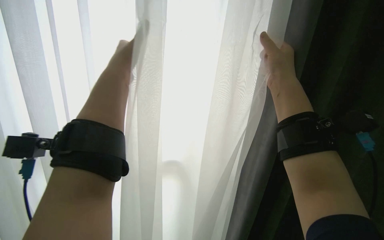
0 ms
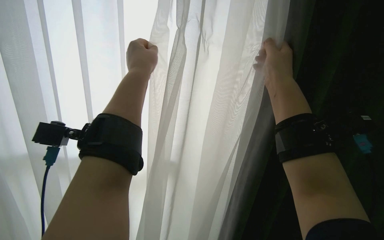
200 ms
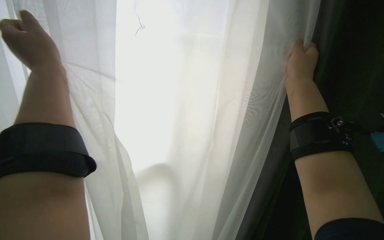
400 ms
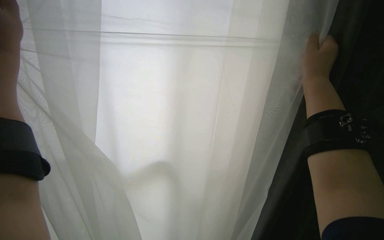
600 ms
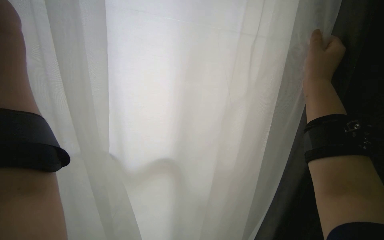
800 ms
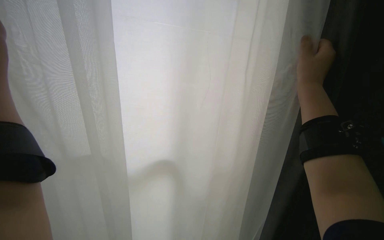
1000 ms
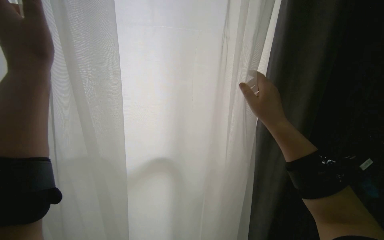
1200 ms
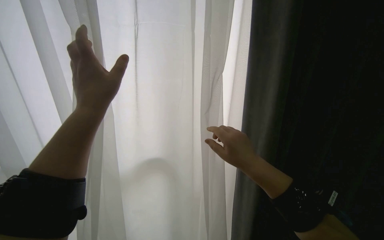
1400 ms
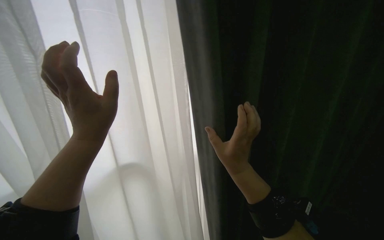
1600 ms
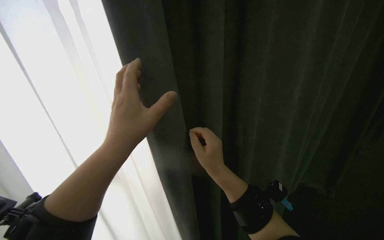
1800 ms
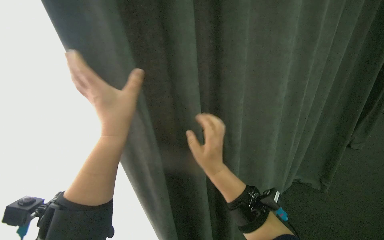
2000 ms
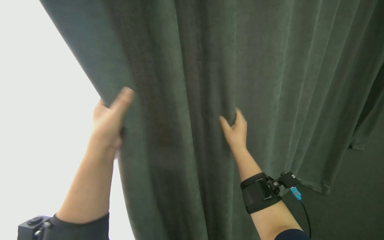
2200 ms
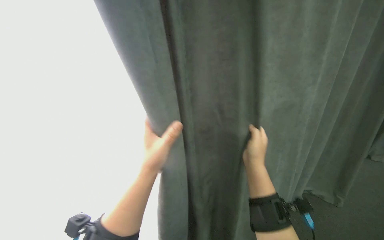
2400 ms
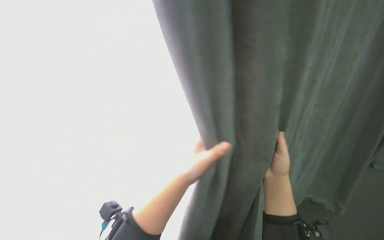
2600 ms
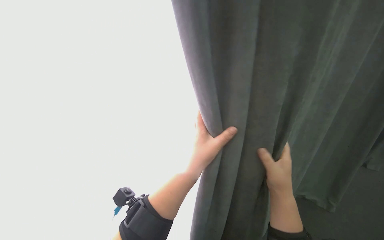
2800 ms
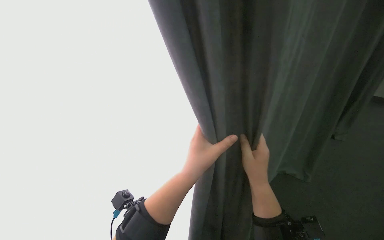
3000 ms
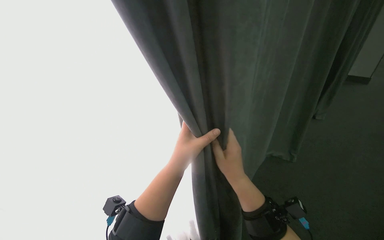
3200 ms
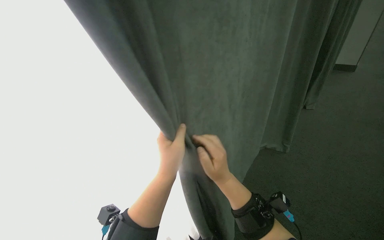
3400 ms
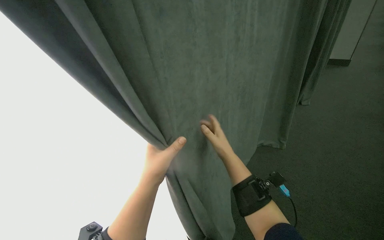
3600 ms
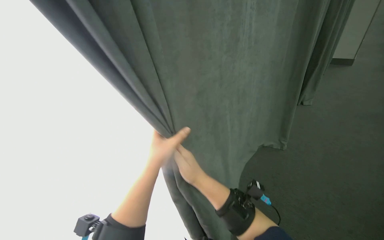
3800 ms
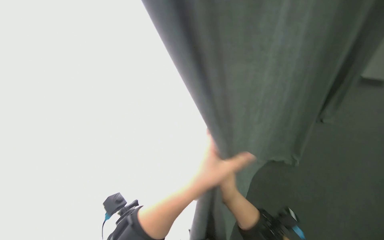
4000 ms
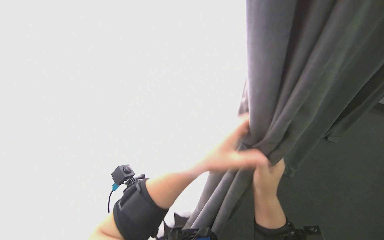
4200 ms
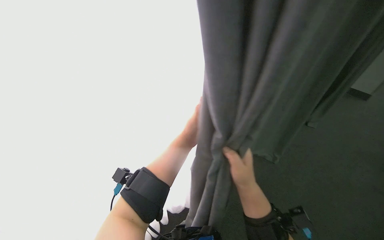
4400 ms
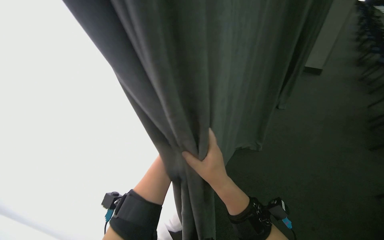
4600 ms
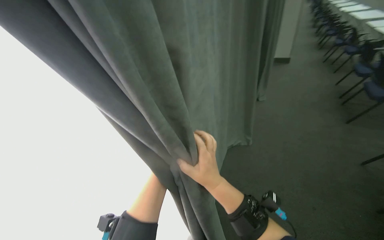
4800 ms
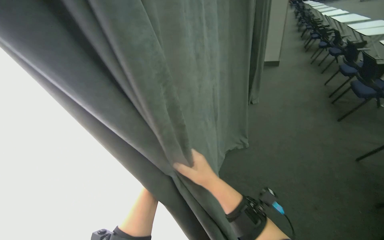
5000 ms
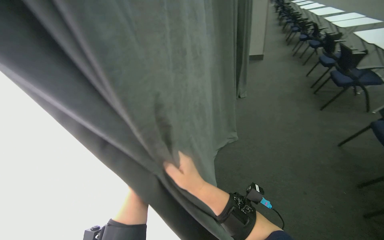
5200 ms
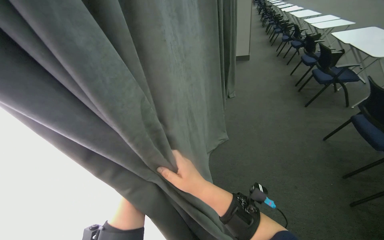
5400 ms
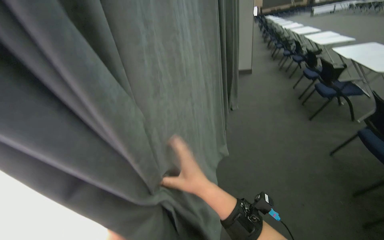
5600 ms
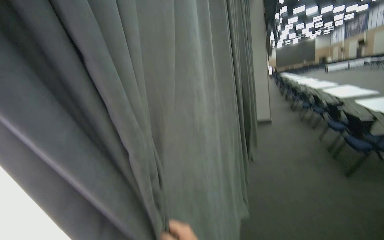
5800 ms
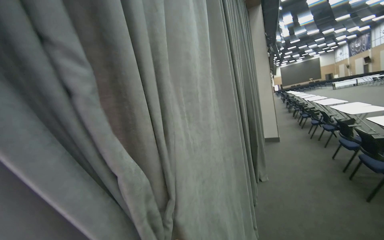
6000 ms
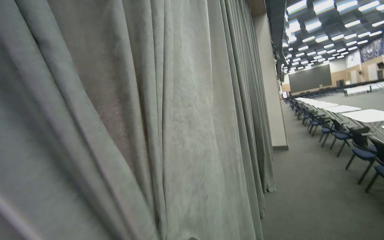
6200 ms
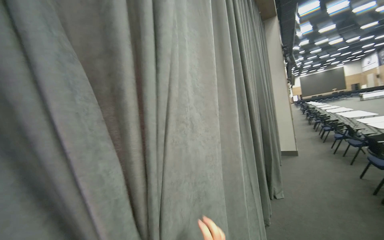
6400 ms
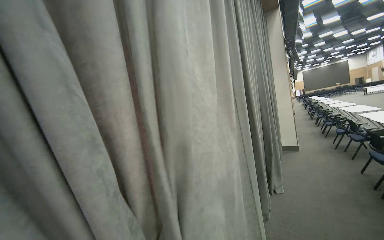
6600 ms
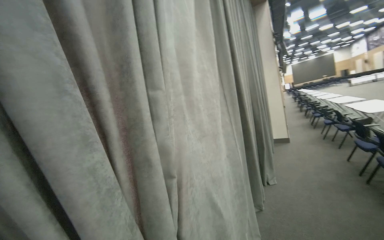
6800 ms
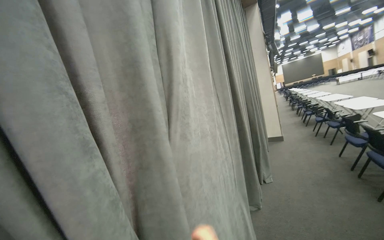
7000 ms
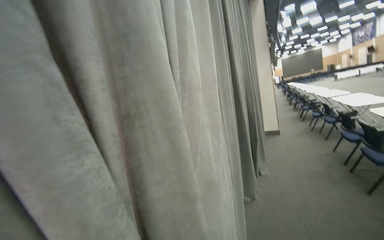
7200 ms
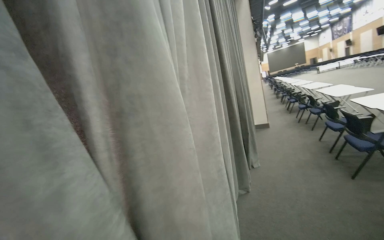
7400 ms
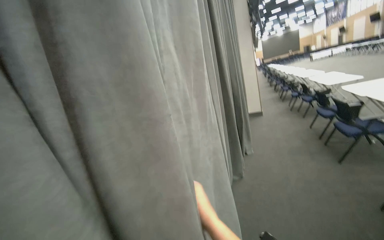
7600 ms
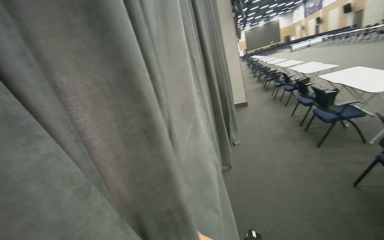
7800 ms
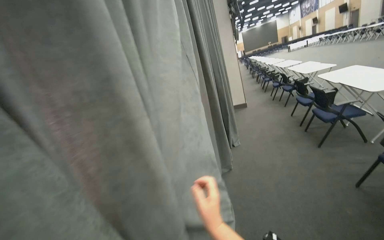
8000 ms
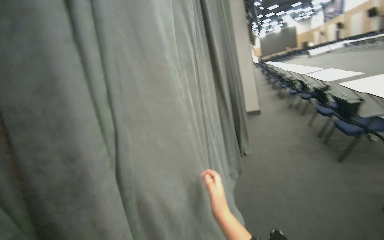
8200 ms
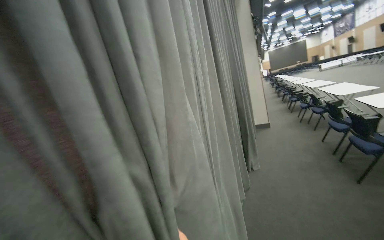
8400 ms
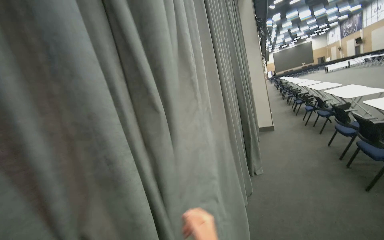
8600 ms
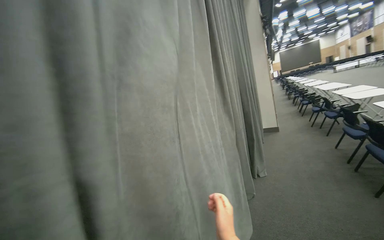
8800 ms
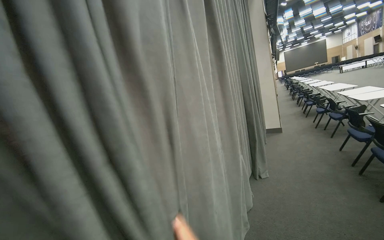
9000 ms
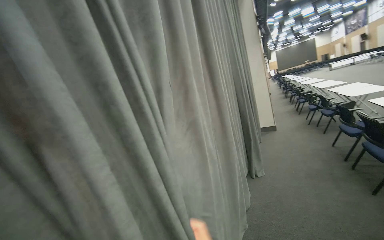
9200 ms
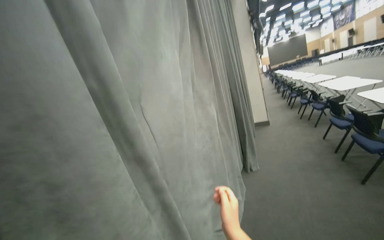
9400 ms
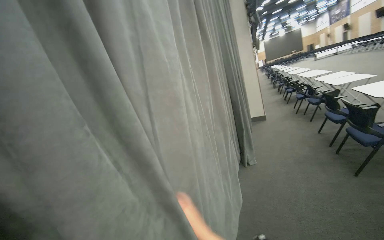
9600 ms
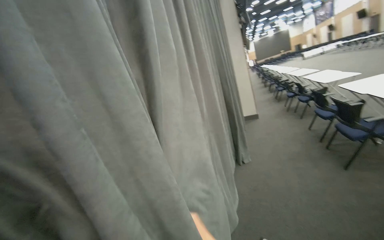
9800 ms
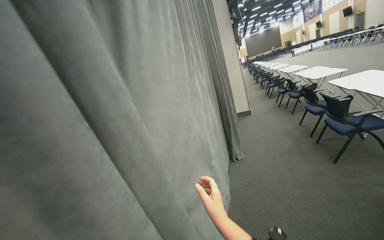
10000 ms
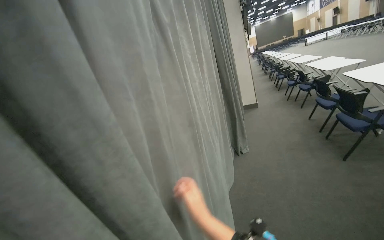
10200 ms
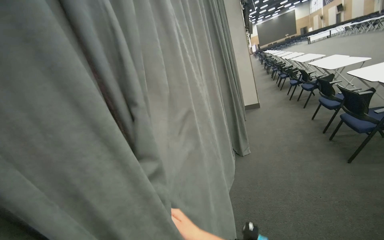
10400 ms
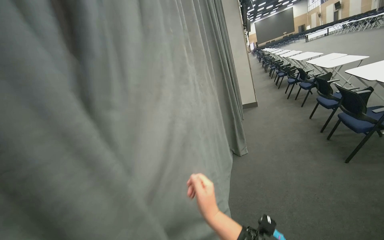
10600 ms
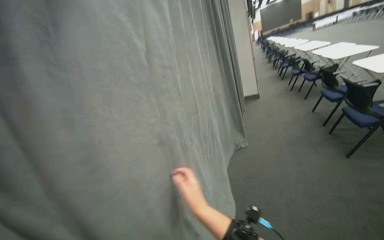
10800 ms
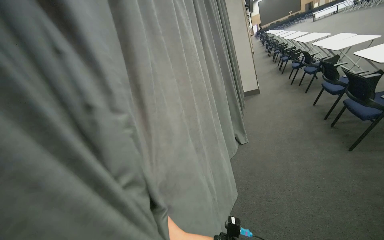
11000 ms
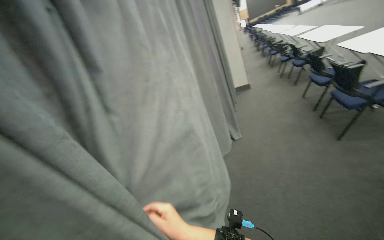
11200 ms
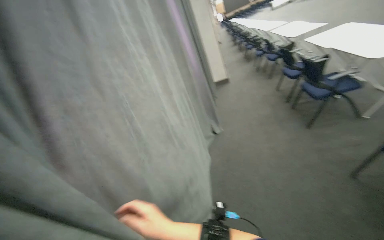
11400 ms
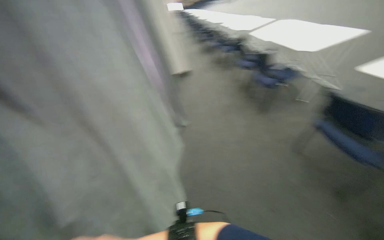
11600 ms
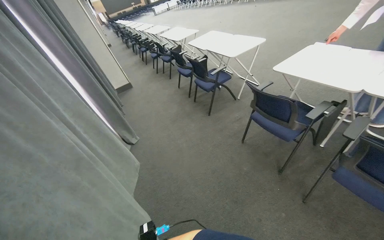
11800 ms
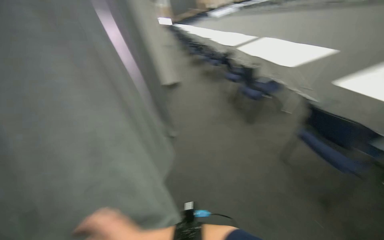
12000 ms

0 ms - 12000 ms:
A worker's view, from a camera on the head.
Job: organizing items.
The whole recording: Pulling room curtains. The worker pulls and adjusts the grey and white curtains across the window.
0 ms - 1600 ms: The right hand goes about 20 cm down the picture and to the left.
1600 ms - 3000 ms: The left hand goes about 20 cm to the right and down the picture.
4400 ms - 6000 ms: The wearer looks about 30 degrees further upward. The scene rotates counterclockwise by some 25 degrees.

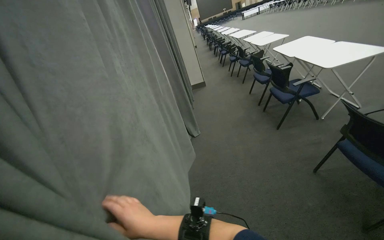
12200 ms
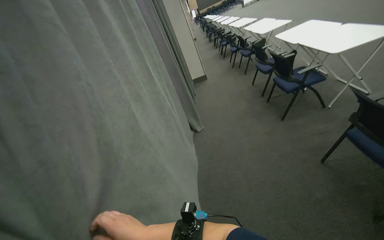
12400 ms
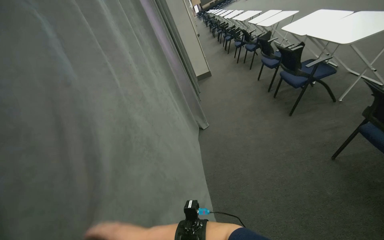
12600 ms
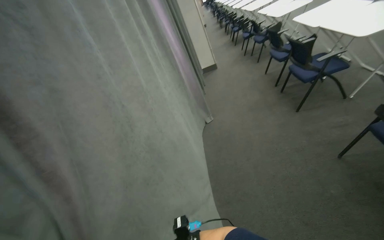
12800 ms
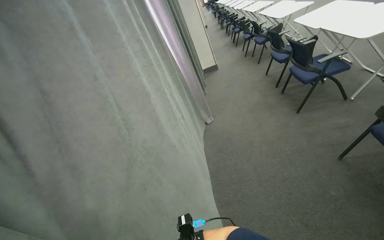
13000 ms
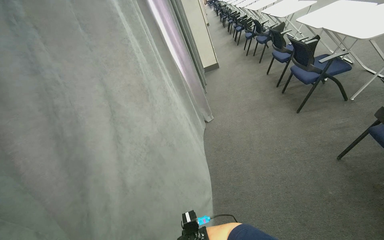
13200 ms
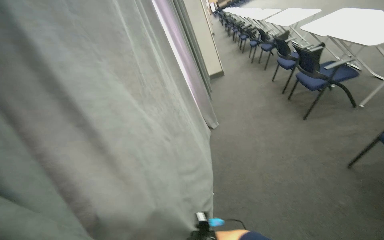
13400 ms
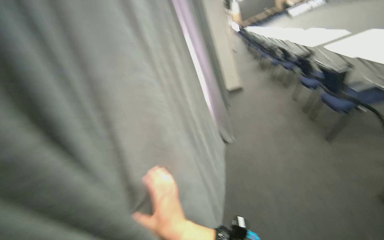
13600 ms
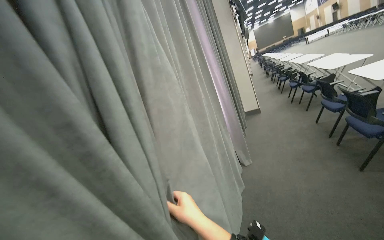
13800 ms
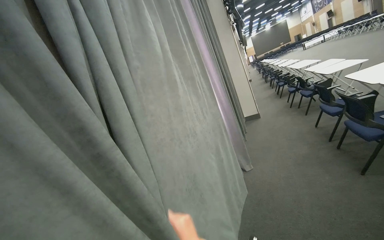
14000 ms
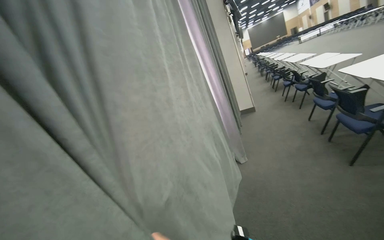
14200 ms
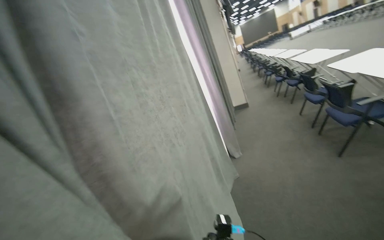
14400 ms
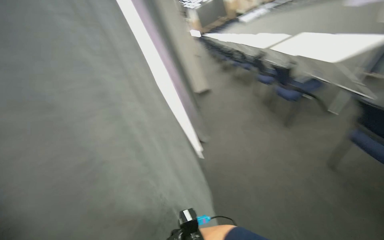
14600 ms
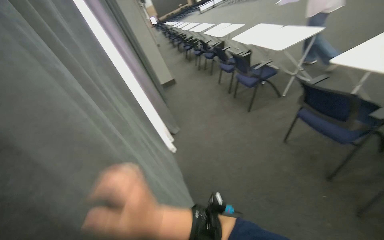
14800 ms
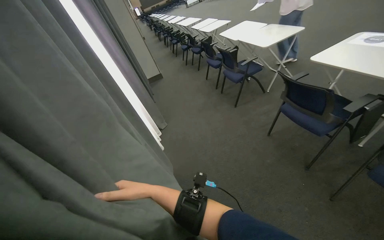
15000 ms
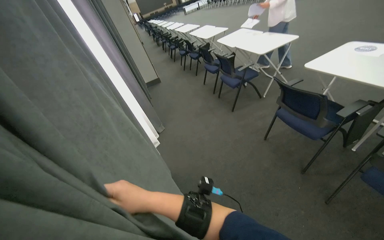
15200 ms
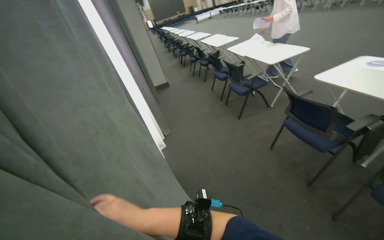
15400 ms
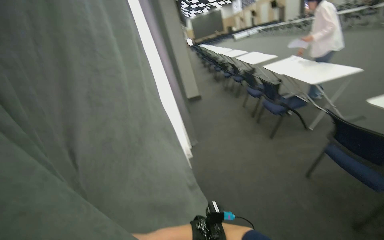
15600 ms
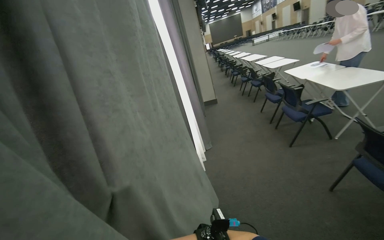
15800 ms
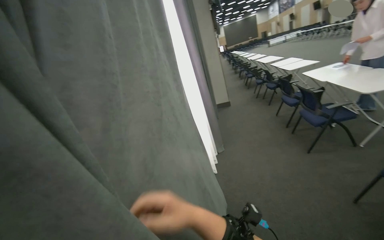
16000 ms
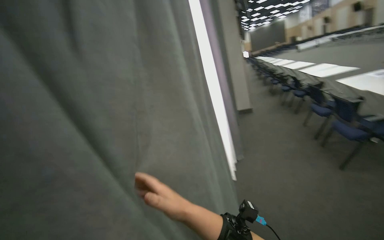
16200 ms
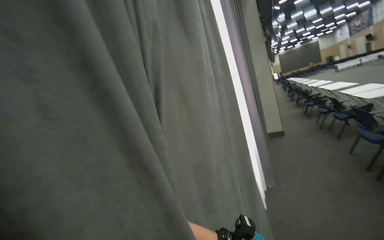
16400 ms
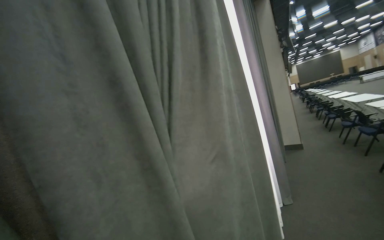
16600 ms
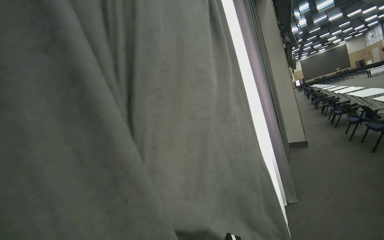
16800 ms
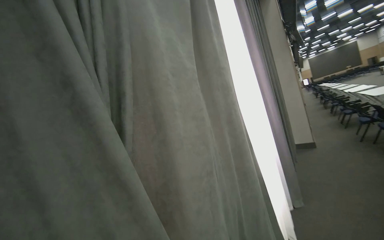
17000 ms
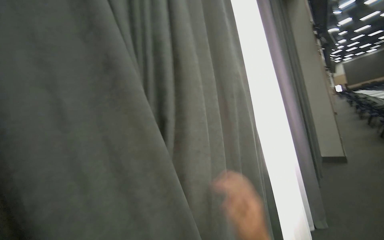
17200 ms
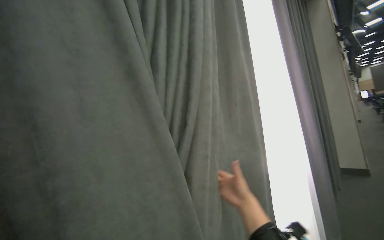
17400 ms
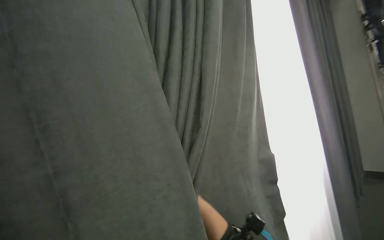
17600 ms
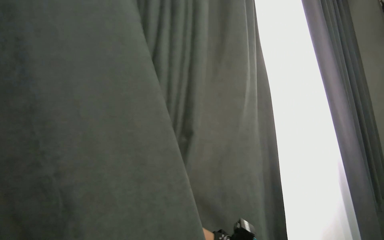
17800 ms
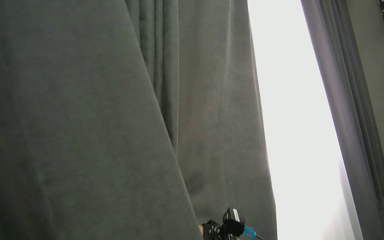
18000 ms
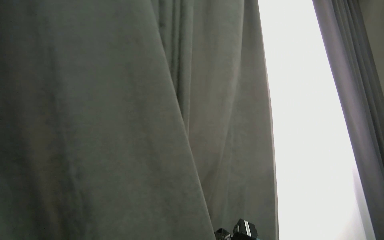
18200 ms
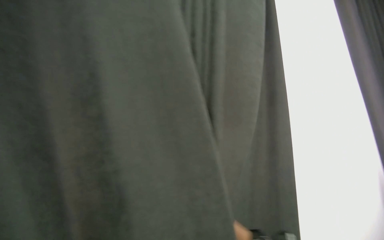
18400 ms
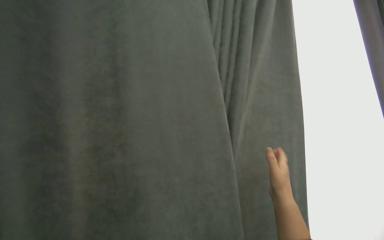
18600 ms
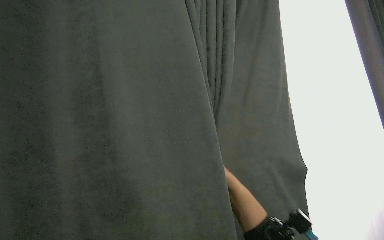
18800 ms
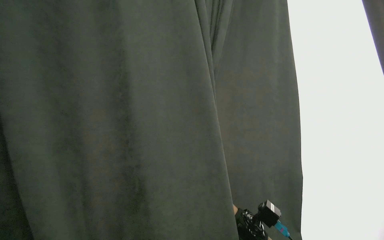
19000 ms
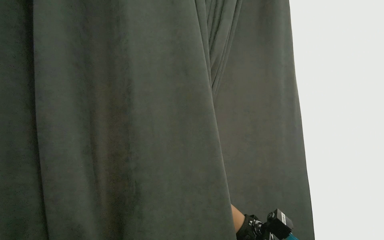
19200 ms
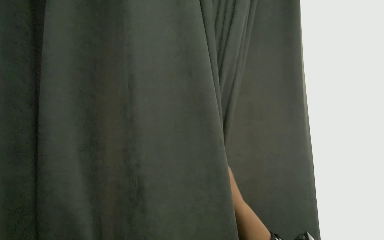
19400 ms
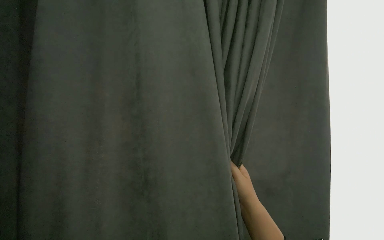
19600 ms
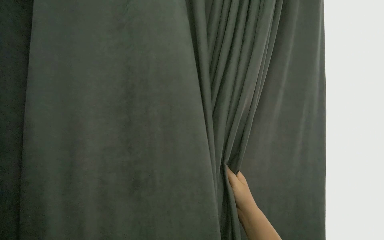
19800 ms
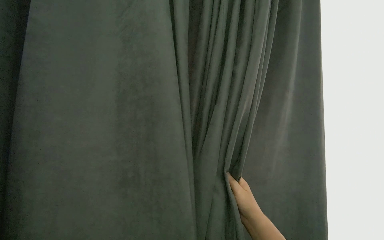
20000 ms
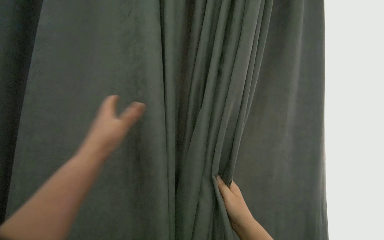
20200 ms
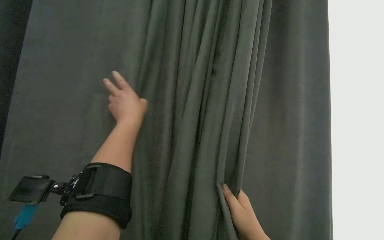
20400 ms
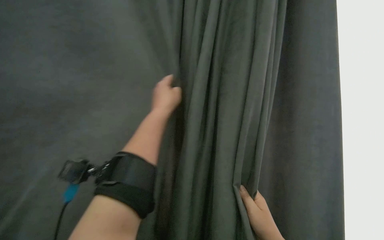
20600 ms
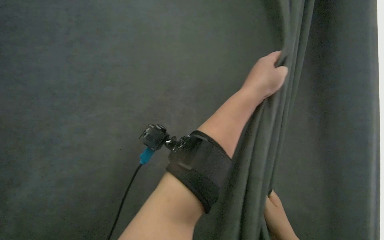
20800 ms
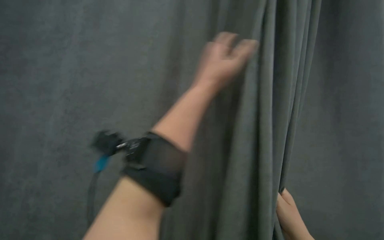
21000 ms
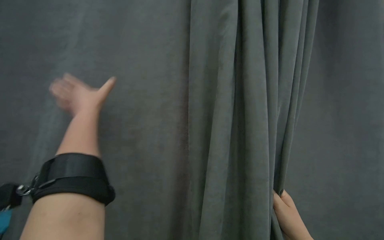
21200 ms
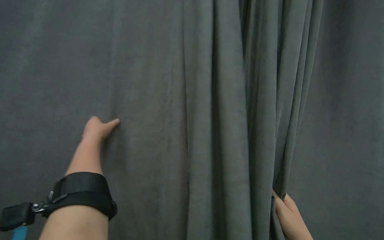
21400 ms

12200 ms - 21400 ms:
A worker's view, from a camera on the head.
Job: organizing items.
The whole recording: Pulling room curtains. The worker pulls and adjusts the grey and white curtains across the window.
12200 ms - 13800 ms: The view swings some 20 degrees to the left.
13800 ms - 15200 ms: The wearer looks about 35 degrees further to the right.
15200 ms - 16800 ms: The wearer's head swings roughly 50 degrees to the left. The view tilts about 20 degrees upward.
16800 ms - 18400 ms: The view pans to the left by about 20 degrees.
